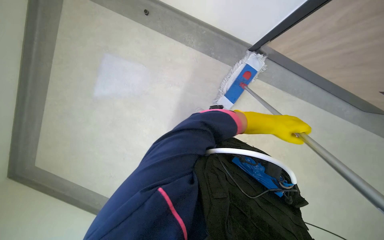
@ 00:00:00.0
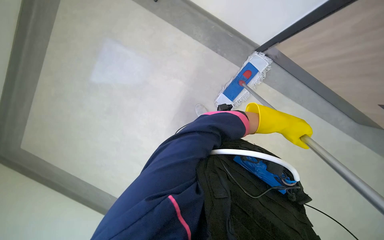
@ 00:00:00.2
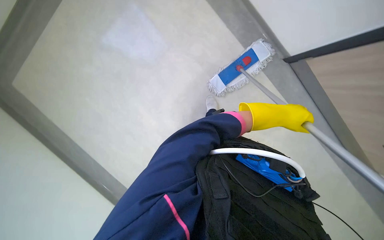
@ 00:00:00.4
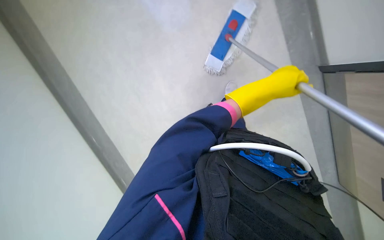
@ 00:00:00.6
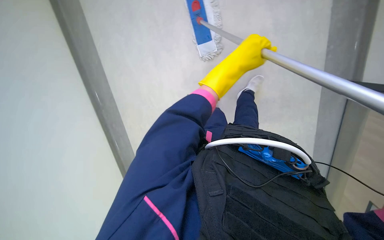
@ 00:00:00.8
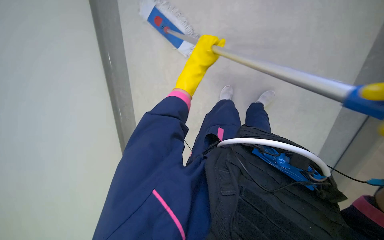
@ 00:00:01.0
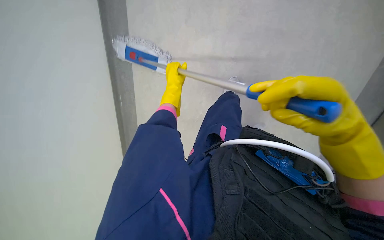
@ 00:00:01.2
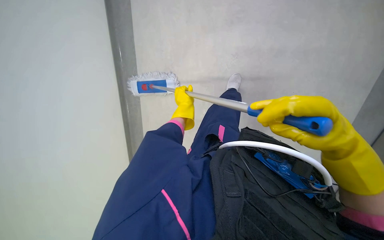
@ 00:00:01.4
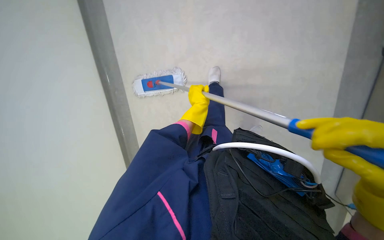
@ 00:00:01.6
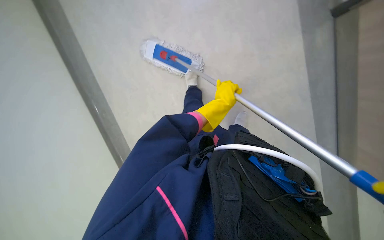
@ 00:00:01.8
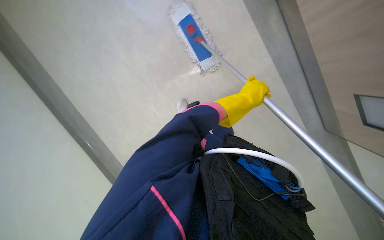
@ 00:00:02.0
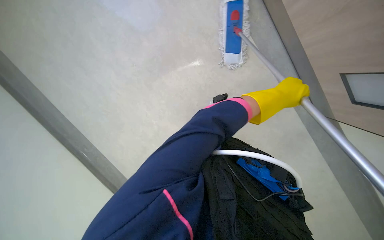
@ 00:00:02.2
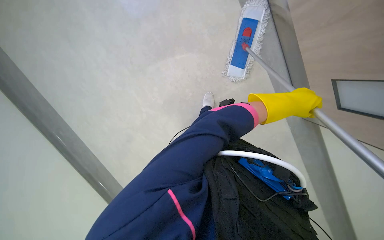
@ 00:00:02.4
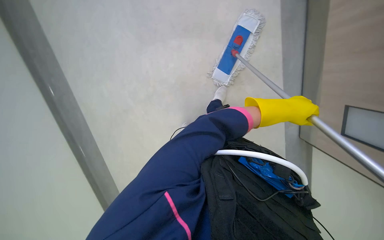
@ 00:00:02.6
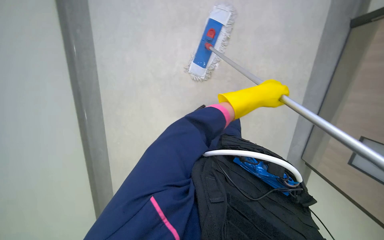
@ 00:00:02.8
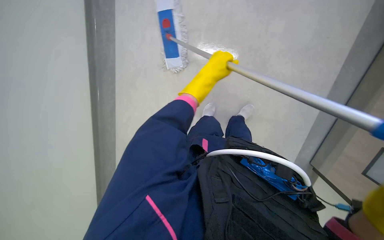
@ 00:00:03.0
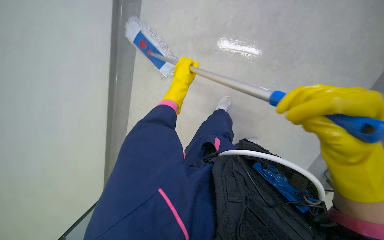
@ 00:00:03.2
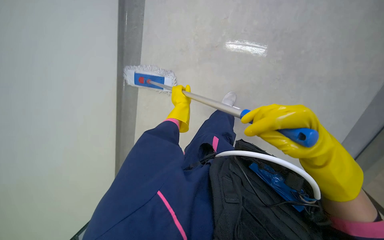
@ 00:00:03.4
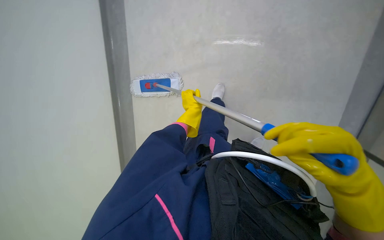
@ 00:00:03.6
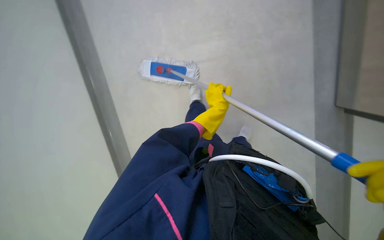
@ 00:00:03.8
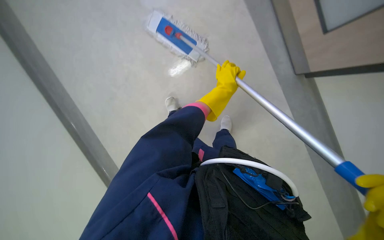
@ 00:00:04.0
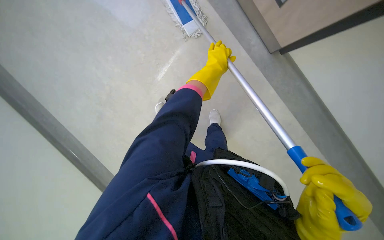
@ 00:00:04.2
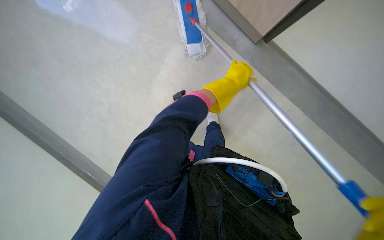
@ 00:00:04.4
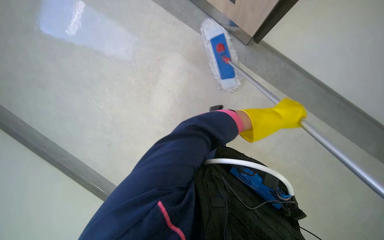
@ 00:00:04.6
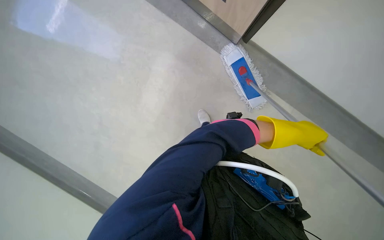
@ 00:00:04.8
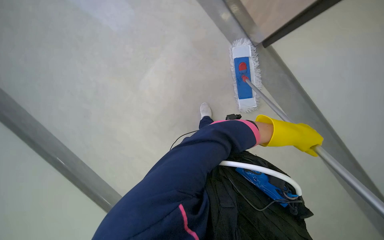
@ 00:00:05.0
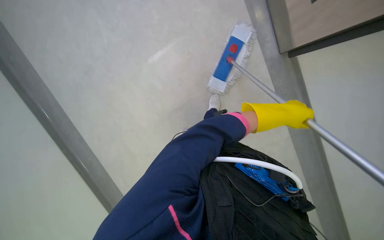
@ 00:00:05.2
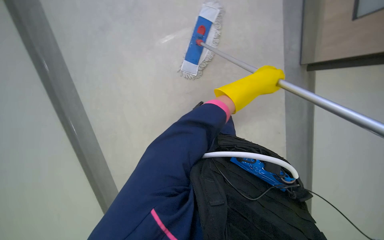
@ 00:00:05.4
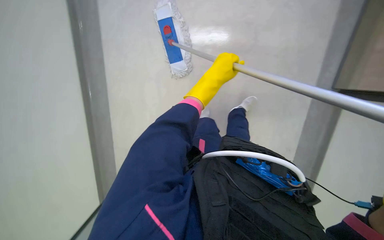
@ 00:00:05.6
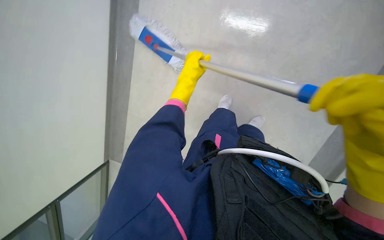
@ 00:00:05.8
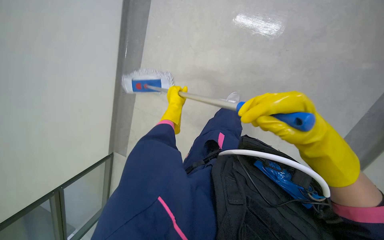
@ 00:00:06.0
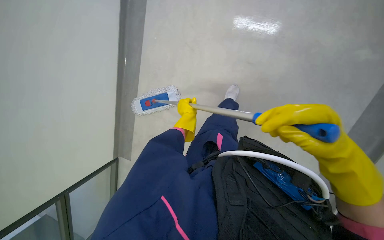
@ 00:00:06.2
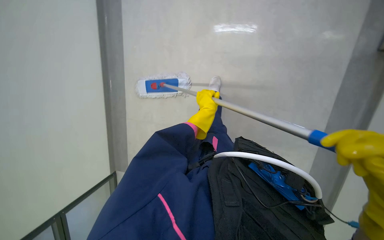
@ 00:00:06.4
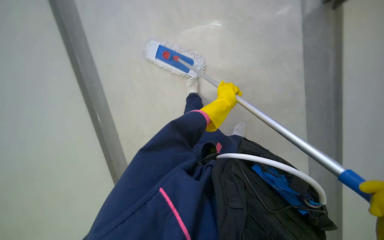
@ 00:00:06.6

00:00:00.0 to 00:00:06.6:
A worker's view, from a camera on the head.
Job: wiping surfaces.
The whole recording: Mopping the wall. The worker mops the wall with a flat mop.
00:00:00.0 to 00:00:01.6: The left hand moves to the left, about 25 cm.
00:00:05.0 to 00:00:06.6: The camera travels about 50 cm. The view tips downward by some 30 degrees. The scene rotates counterclockwise by approximately 45 degrees.

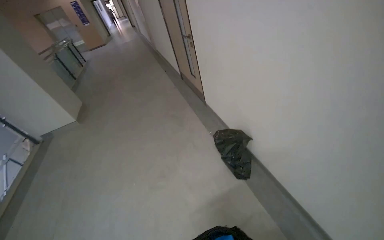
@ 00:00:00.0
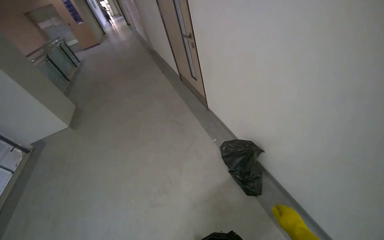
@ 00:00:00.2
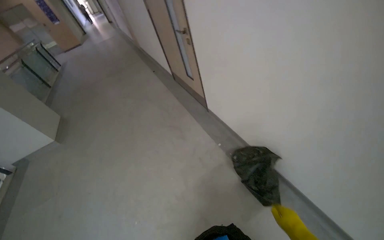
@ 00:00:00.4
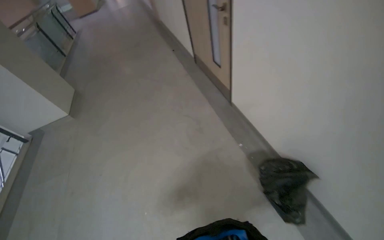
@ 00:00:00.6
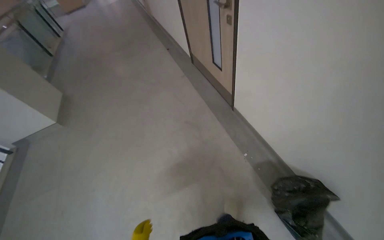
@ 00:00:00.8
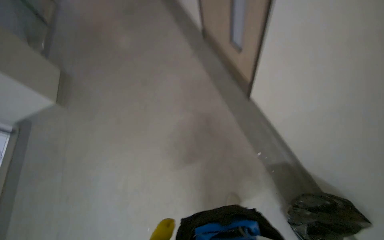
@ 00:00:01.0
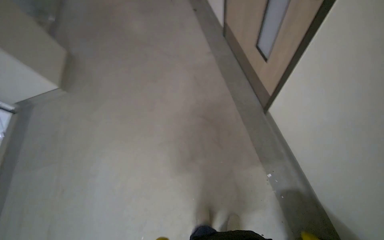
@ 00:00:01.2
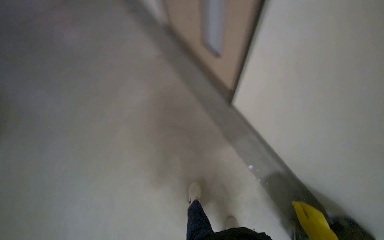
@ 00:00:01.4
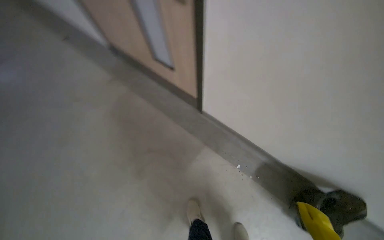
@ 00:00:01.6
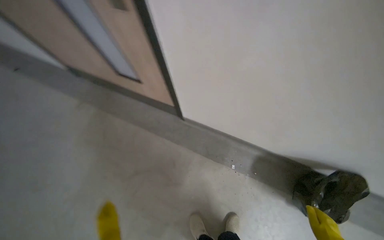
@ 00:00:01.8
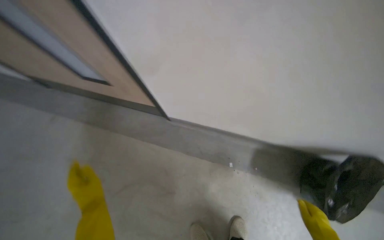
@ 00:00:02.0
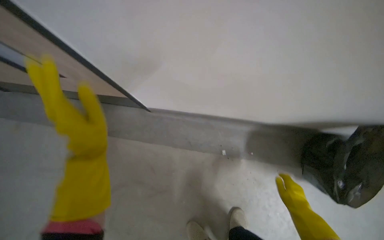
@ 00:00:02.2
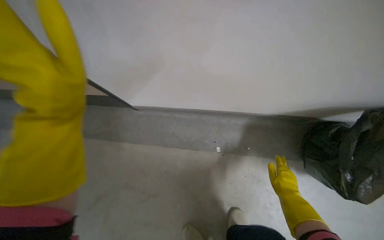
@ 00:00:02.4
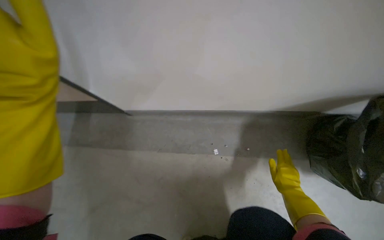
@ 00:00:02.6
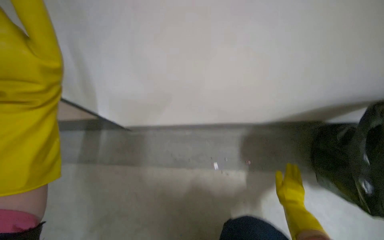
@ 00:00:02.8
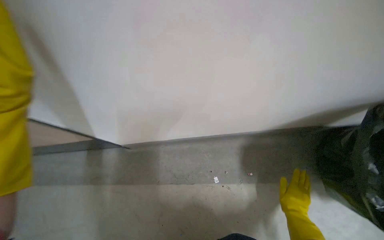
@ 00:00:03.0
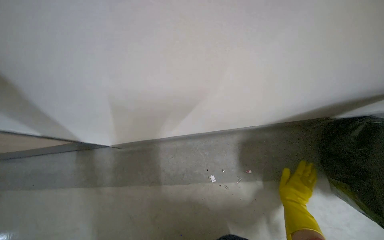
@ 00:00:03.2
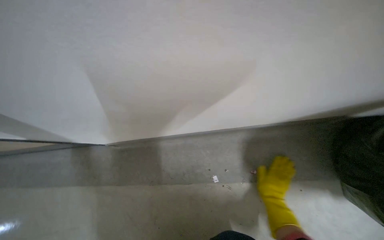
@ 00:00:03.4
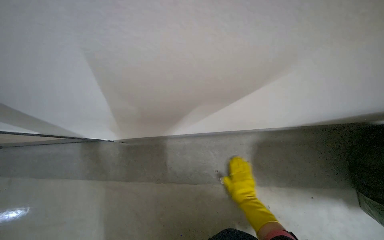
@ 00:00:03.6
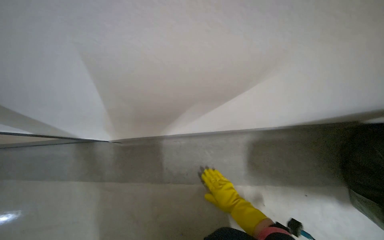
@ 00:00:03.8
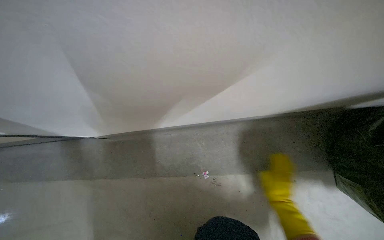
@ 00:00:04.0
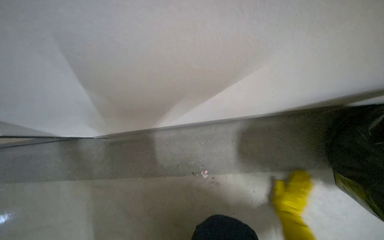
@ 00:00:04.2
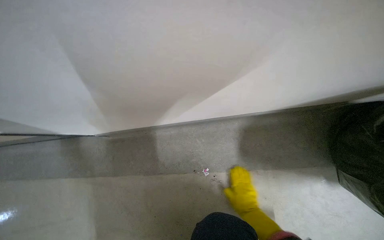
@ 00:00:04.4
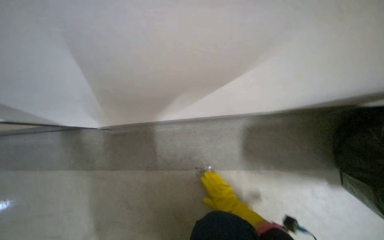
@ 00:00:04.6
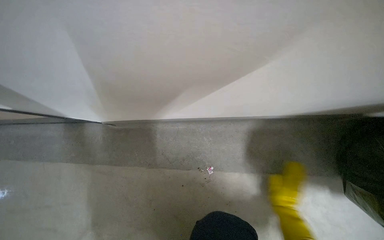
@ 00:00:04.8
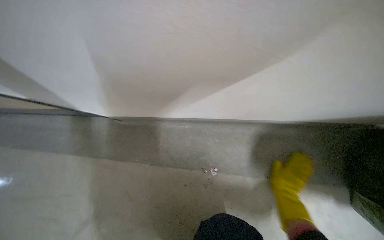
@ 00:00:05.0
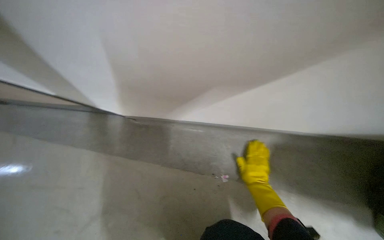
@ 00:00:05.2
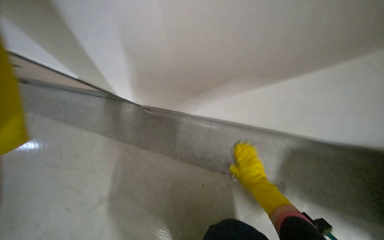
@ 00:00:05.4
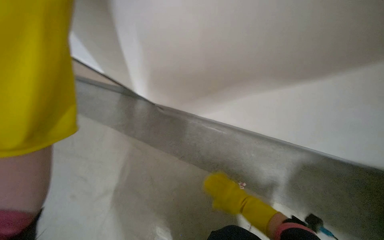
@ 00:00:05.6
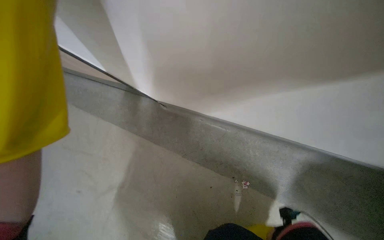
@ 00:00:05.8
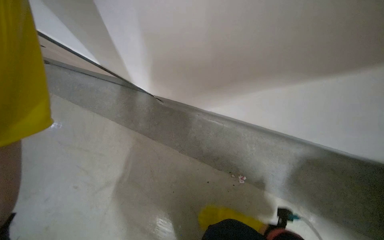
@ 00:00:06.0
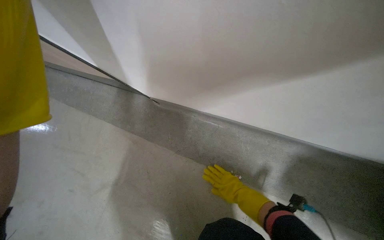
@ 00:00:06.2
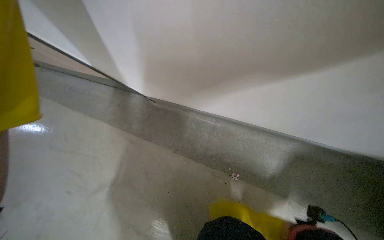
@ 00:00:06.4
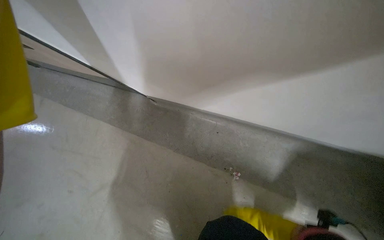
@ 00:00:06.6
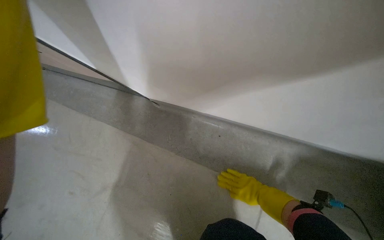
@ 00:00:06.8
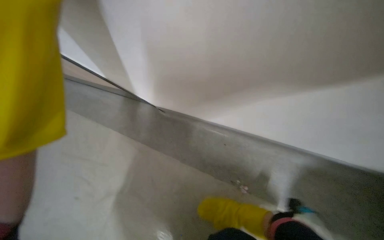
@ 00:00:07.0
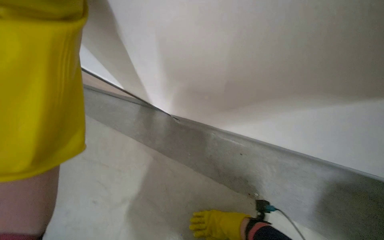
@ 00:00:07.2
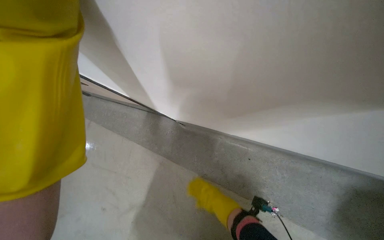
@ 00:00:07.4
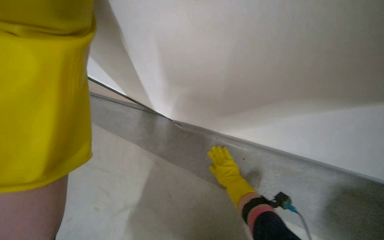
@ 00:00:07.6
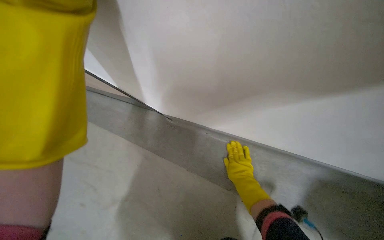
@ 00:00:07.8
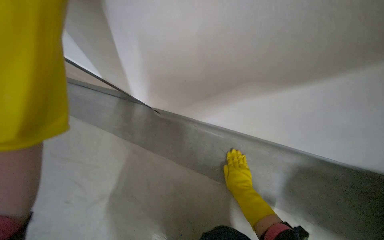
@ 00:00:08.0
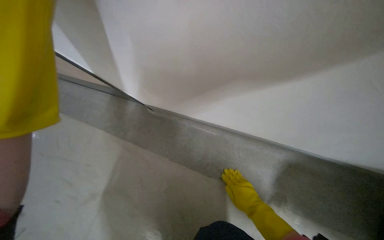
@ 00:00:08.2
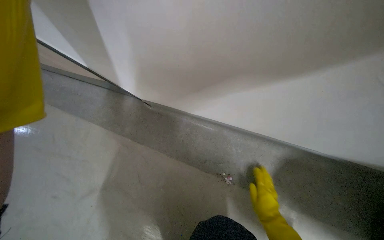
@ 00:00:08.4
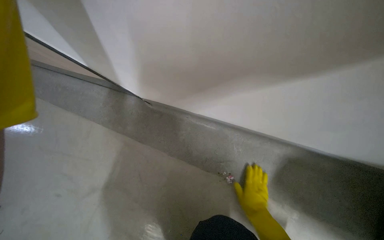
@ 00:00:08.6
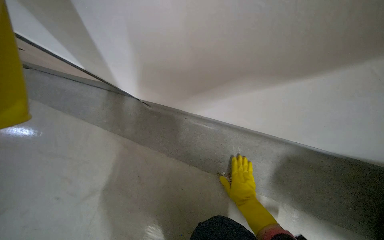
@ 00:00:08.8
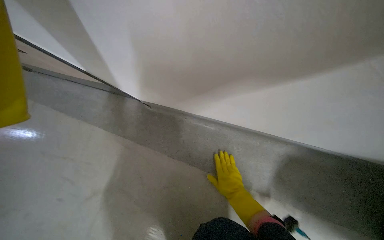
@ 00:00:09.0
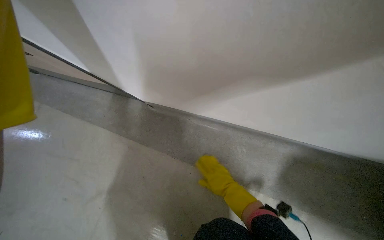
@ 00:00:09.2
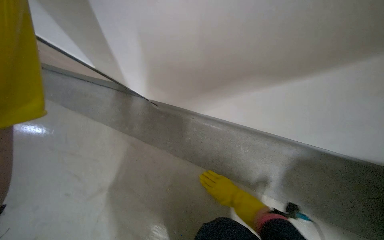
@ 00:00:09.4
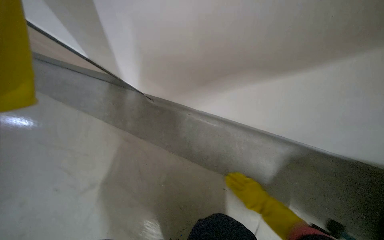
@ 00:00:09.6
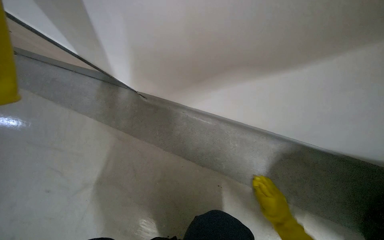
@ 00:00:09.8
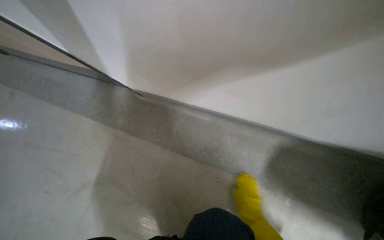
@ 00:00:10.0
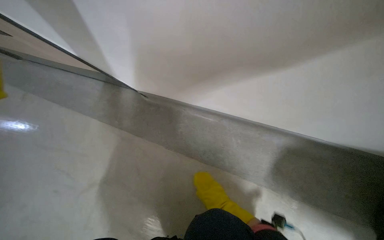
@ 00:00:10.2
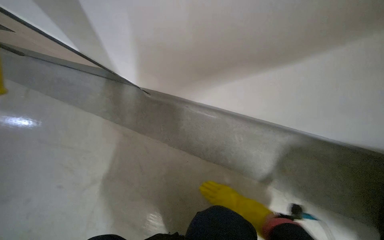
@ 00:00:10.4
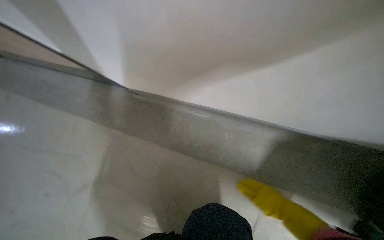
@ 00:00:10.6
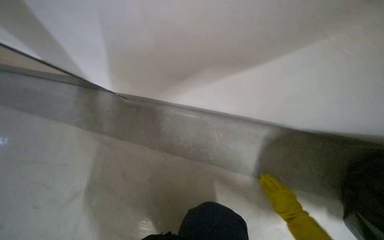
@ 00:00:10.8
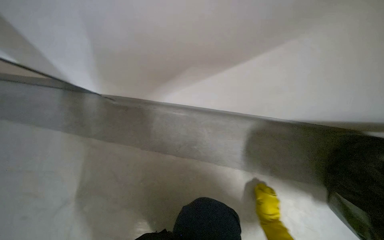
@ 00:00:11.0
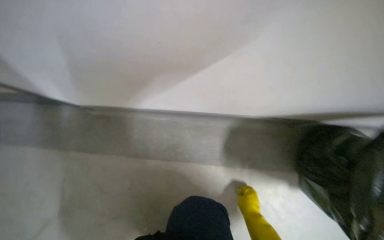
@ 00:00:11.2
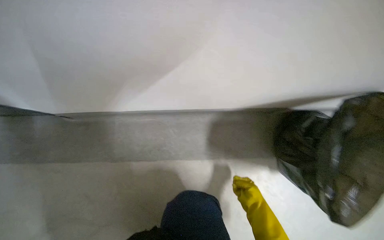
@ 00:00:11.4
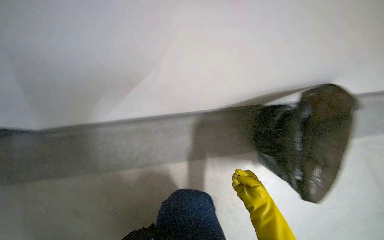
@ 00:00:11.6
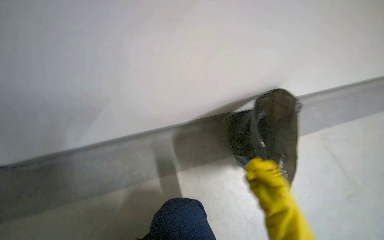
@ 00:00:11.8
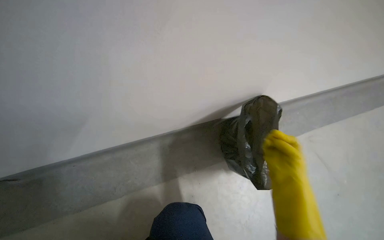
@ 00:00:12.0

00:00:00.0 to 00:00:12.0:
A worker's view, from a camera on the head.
Job: managing trash.
The whole recording: Picking up trash from floor. The worker picks up trash from the floor and places it into a black trash bag.
00:00:00.0 to 00:00:01.6: The wearer moves roughly 1.5 m. The head turns to the right by about 30 degrees. The view tilts roughly 25 degrees downward.
00:00:01.6 to 00:00:03.0: The camera travels about 60 cm. The scene rotates counterclockwise by about 40 degrees.
00:00:03.0 to 00:00:04.4: The camera pitches downward, by some 15 degrees. The right hand swings left and right, about 25 cm each way, with 2 reversals.
00:00:04.4 to 00:00:06.0: The head rotates some 25 degrees to the left. The right hand is displaced to the left by roughly 15 cm.
00:00:06.0 to 00:00:07.6: The right hand shifts approximately 20 cm up the picture, and goes to the right and returns, approximately 10 cm each way.
00:00:07.6 to 00:00:09.0: The right hand travels down the picture by approximately 15 cm.
00:00:09.0 to 00:00:10.4: The right hand is displaced down the picture by approximately 10 cm, and reaches roughly 15 cm to the right, then returns.
00:00:10.4 to 00:00:12.0: The wearer looks approximately 50 degrees further to the right.
